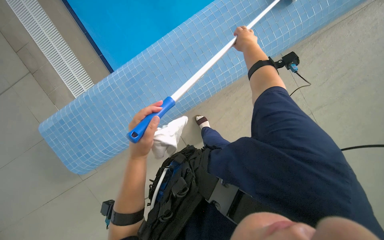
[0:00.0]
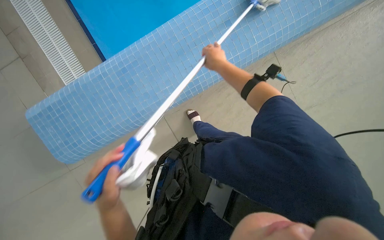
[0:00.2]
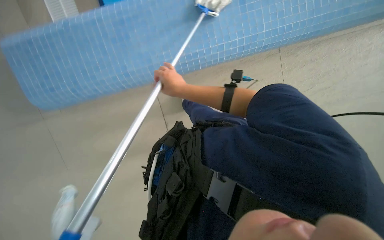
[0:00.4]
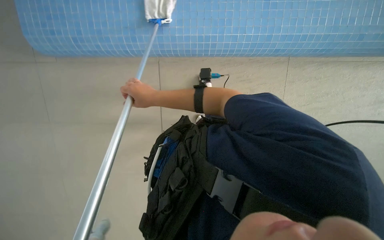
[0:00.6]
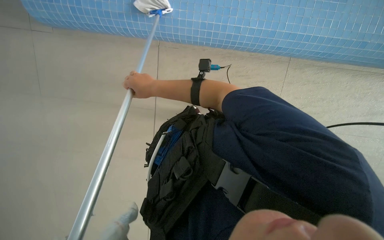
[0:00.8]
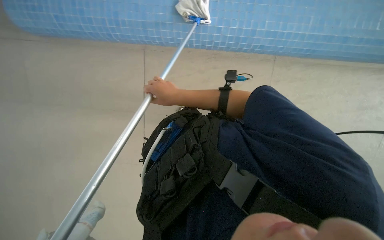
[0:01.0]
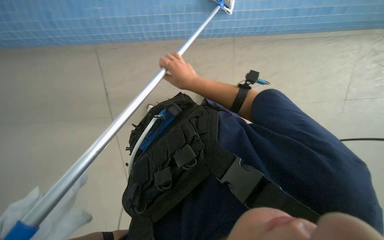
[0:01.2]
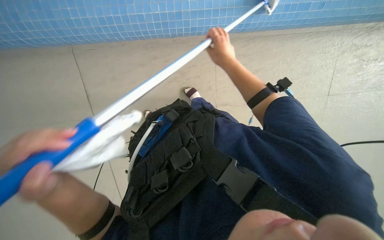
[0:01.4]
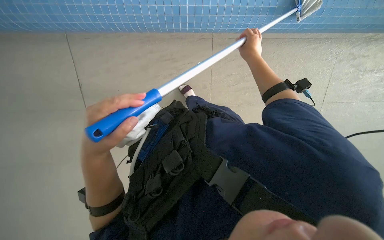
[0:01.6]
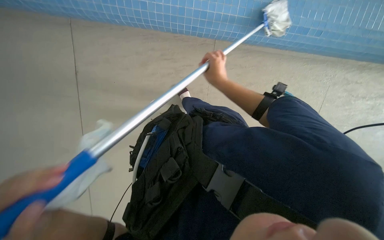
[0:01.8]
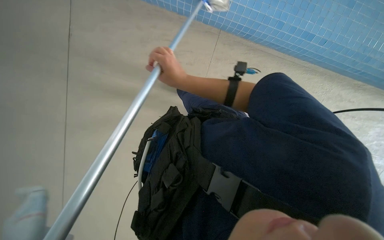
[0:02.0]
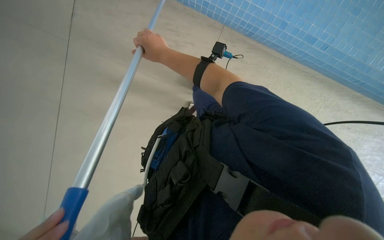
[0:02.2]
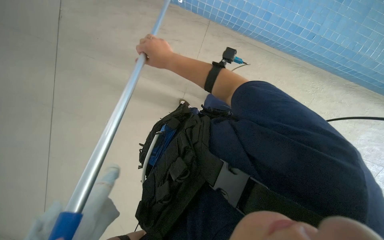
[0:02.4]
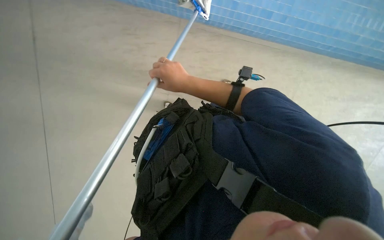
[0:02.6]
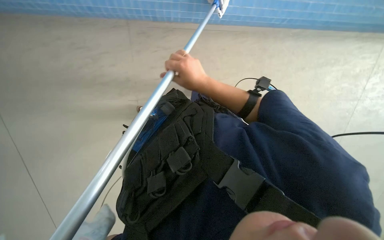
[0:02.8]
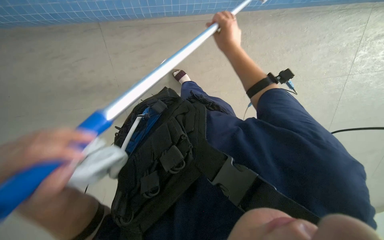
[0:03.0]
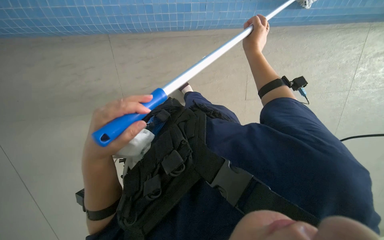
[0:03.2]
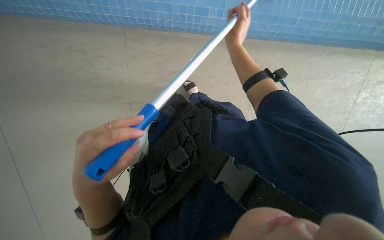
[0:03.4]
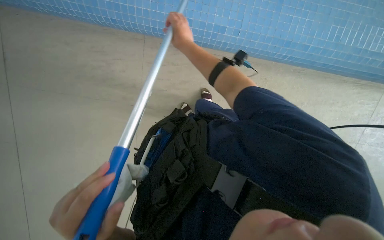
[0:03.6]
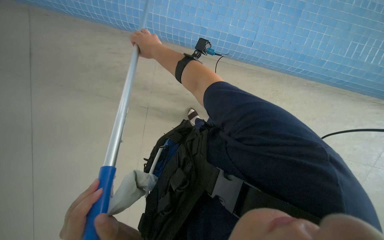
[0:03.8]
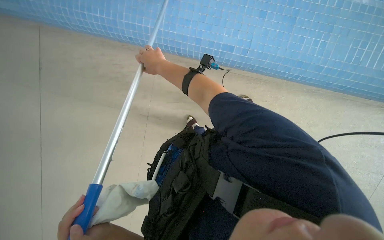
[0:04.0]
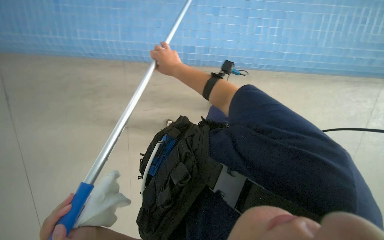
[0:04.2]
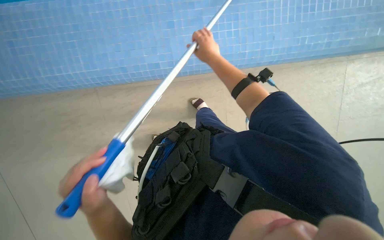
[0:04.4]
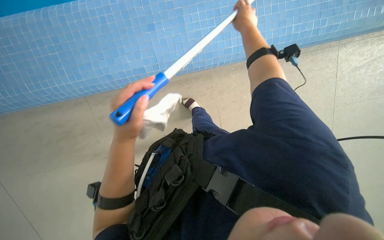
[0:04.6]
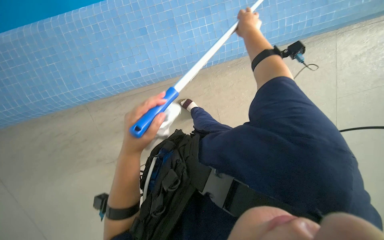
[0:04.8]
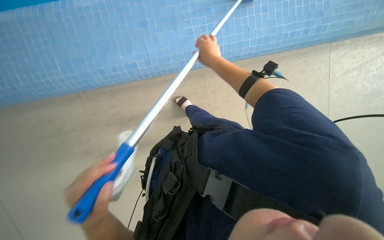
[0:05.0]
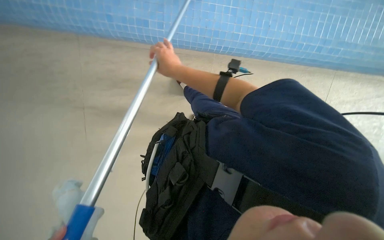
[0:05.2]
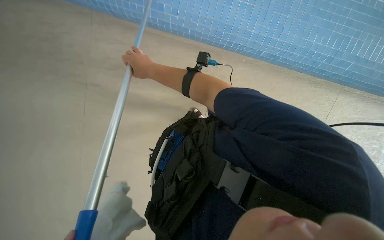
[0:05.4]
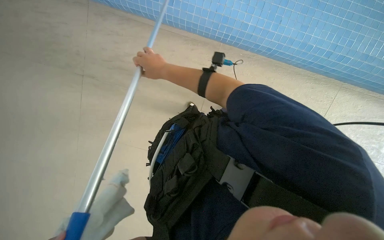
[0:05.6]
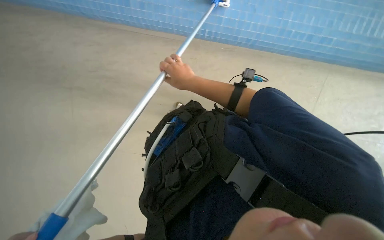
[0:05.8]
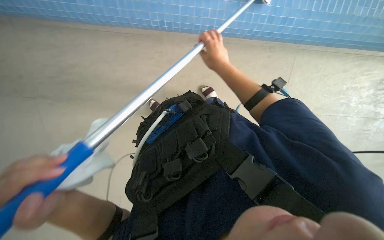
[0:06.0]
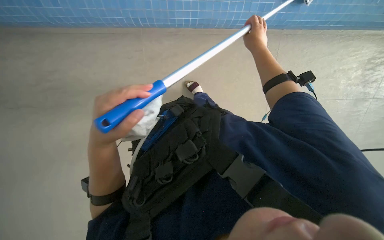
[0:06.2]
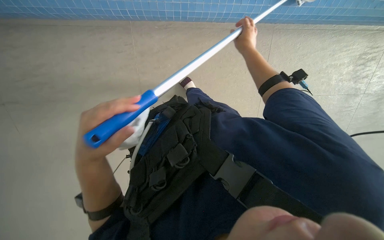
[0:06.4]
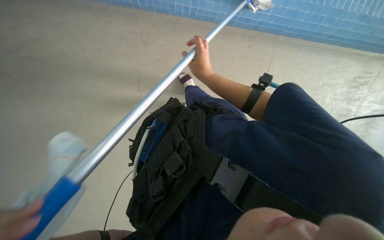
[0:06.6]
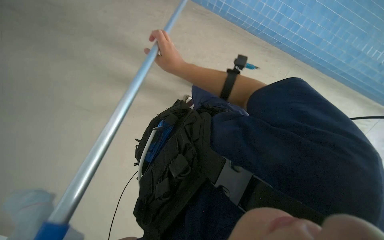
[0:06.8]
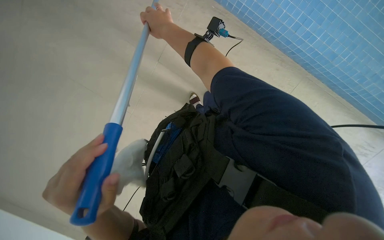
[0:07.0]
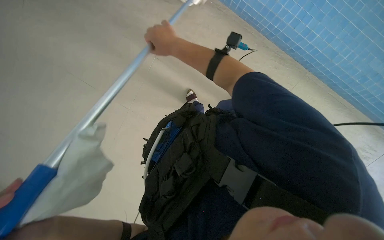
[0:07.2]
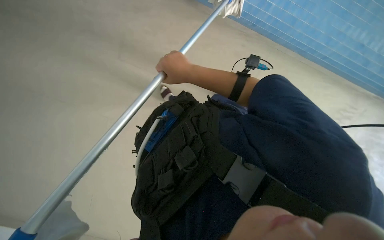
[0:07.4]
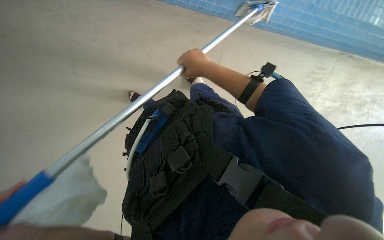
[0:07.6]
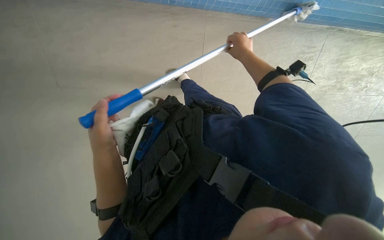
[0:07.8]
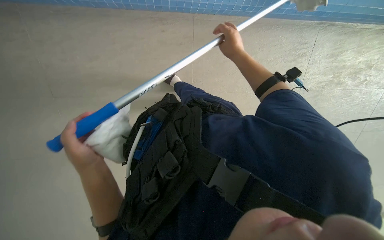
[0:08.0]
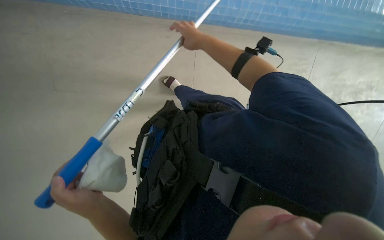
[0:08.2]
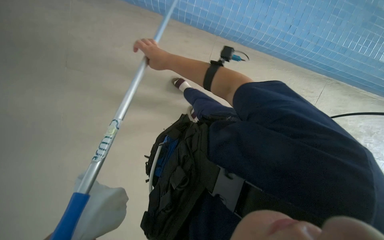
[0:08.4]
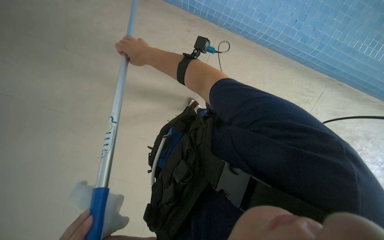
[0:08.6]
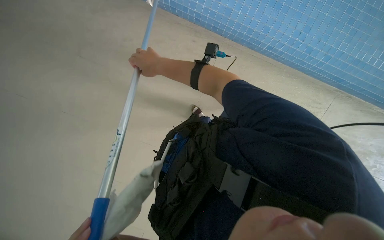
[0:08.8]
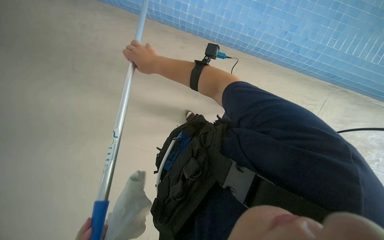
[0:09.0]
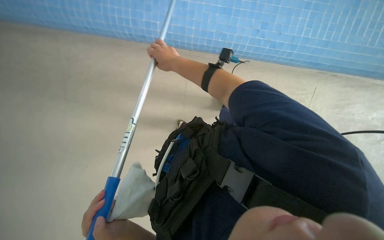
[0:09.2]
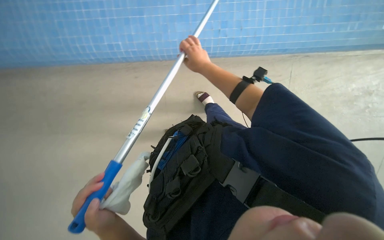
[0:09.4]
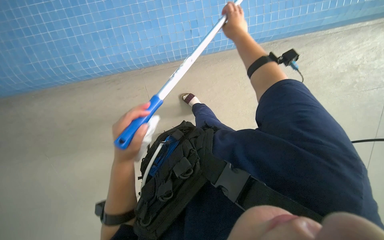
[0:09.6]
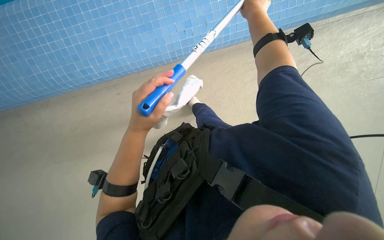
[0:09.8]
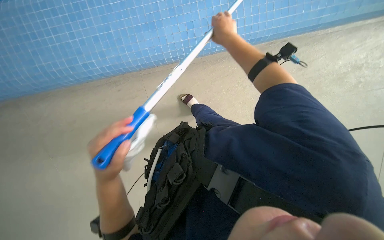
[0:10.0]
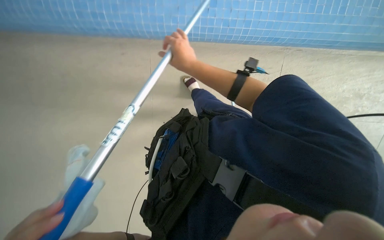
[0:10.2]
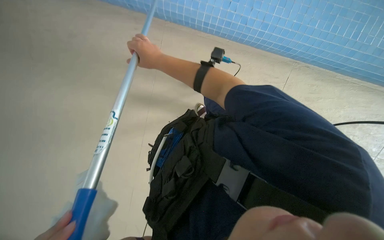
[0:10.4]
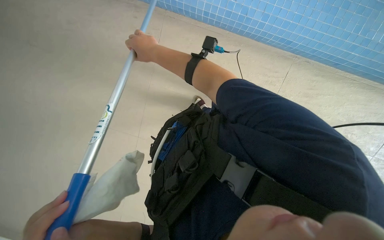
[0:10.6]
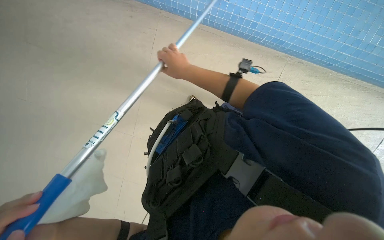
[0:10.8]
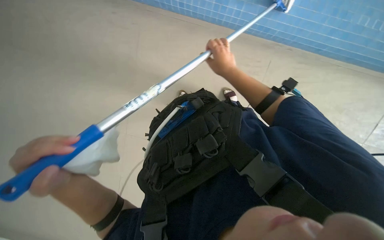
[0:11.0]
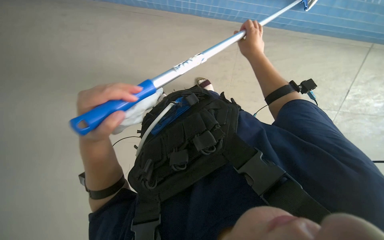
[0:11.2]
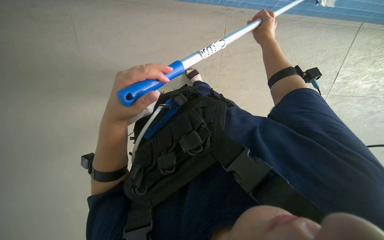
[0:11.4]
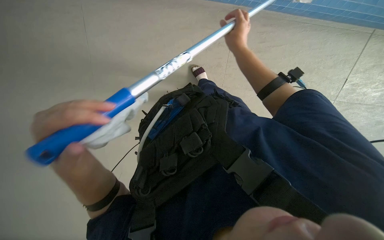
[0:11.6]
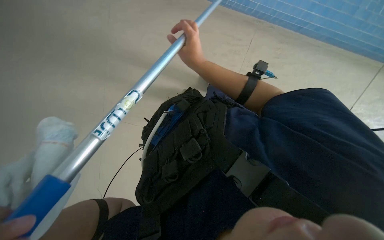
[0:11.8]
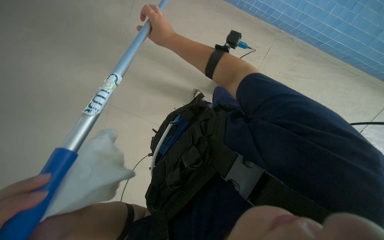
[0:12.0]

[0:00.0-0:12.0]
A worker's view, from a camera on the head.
Job: wiping surfaces.
The whole recording: Cleaning pool edge with long-handled tool. The worker cleans the blue tiled edge of the pool using a long-handled tool.
0:00.0 to 0:01.6: The camera is aimed some 15 degrees further to the right. The view tips downward by about 10 degrees. Everything in view rotates about 30 degrees clockwise.
0:01.6 to 0:03.0: The view tips downward by approximately 15 degrees. The right hand goes to the left and returns, some 30 cm each way.
0:03.0 to 0:04.4: The head travels approximately 40 cm.
0:04.4 to 0:06.0: The right hand moves left and right over about 30 cm, changing direction 2 times.
0:06.0 to 0:07.6: The scene rotates clockwise by about 35 degrees.
0:09.0 to 0:10.4: The right hand travels to the right and back again, some 35 cm each way.
0:10.4 to 0:12.0: The right hand goes to the right and returns, some 35 cm each way.

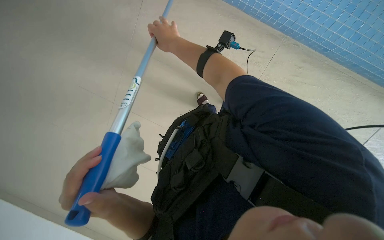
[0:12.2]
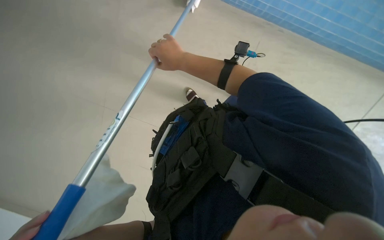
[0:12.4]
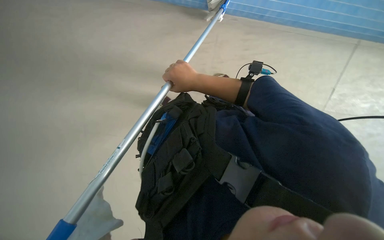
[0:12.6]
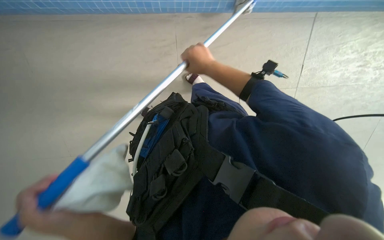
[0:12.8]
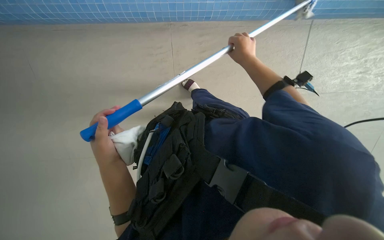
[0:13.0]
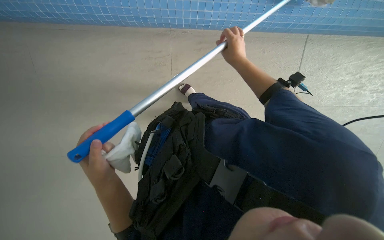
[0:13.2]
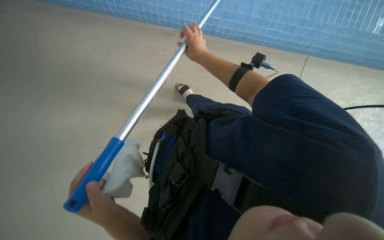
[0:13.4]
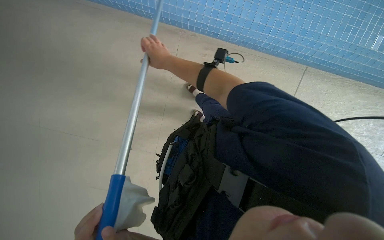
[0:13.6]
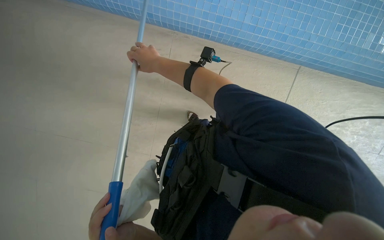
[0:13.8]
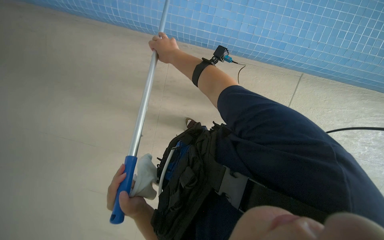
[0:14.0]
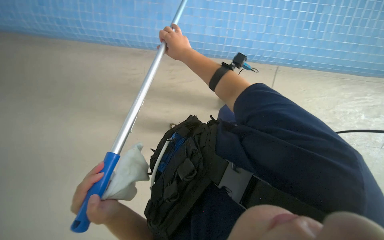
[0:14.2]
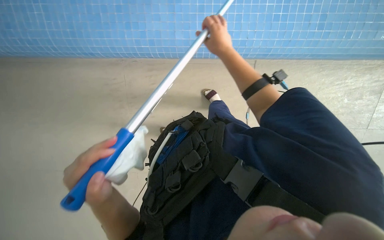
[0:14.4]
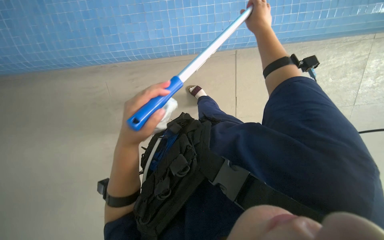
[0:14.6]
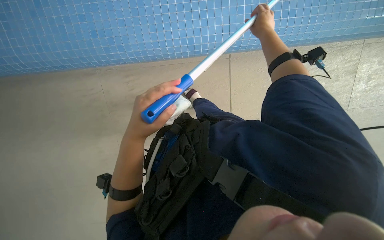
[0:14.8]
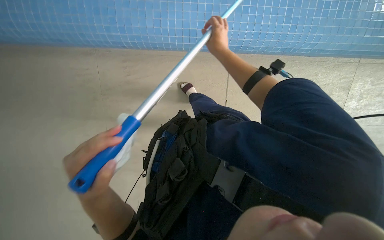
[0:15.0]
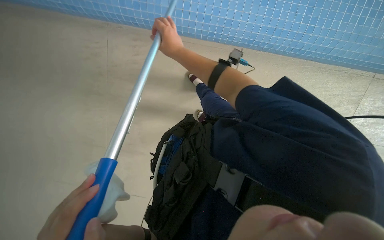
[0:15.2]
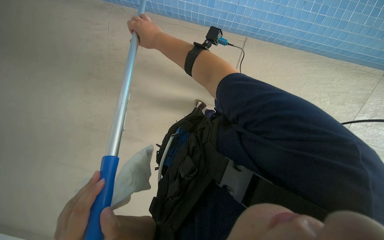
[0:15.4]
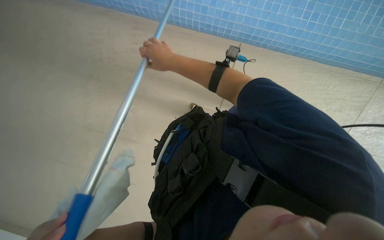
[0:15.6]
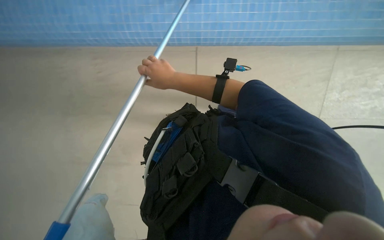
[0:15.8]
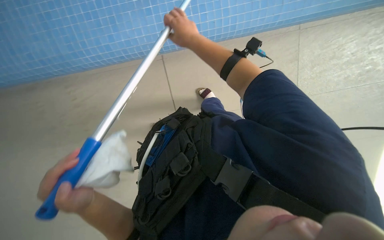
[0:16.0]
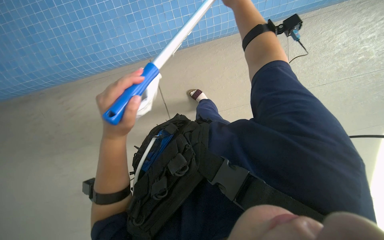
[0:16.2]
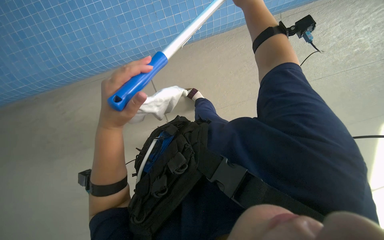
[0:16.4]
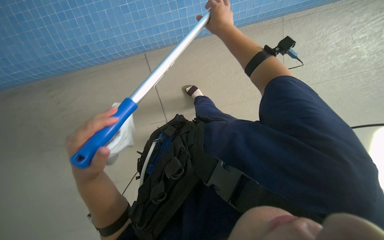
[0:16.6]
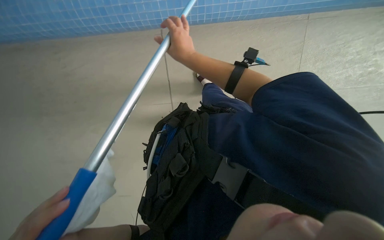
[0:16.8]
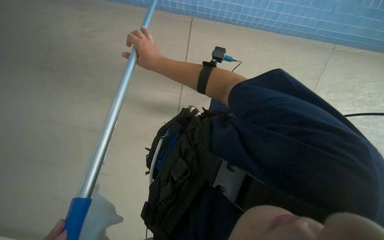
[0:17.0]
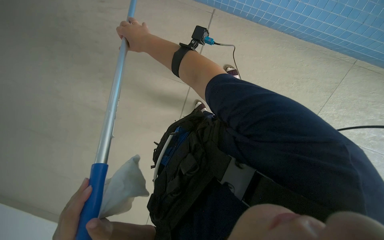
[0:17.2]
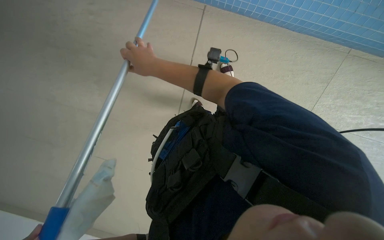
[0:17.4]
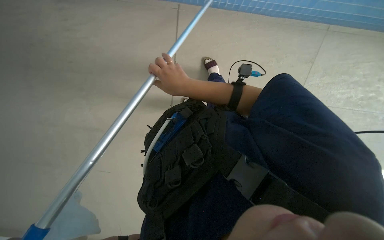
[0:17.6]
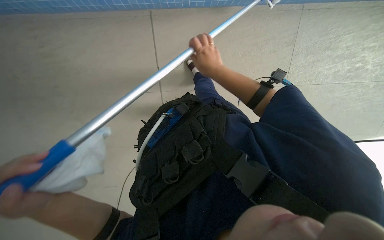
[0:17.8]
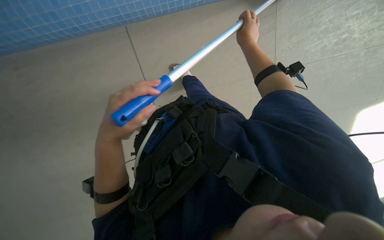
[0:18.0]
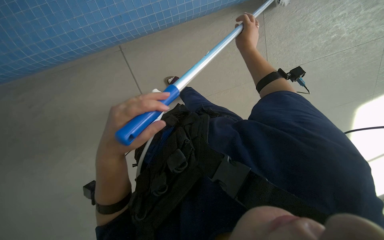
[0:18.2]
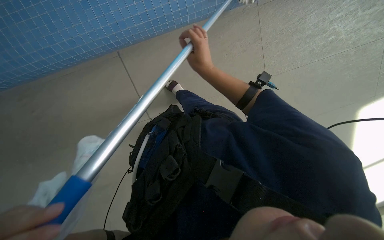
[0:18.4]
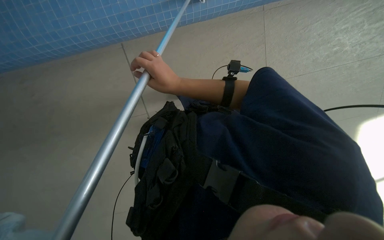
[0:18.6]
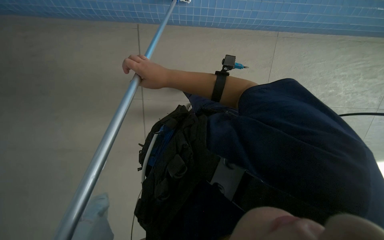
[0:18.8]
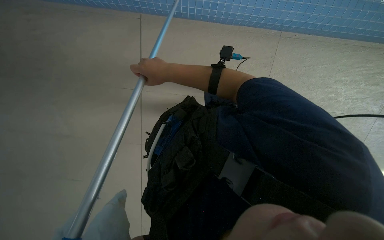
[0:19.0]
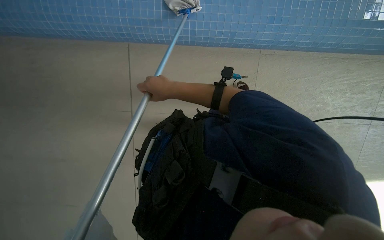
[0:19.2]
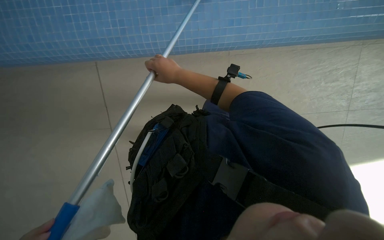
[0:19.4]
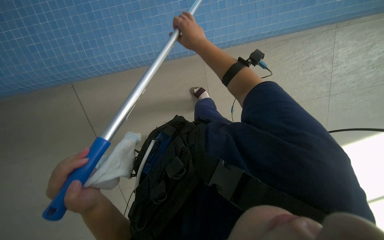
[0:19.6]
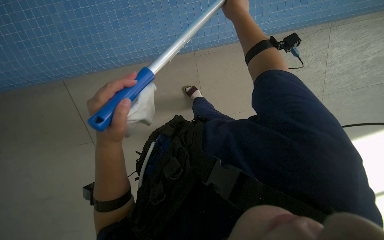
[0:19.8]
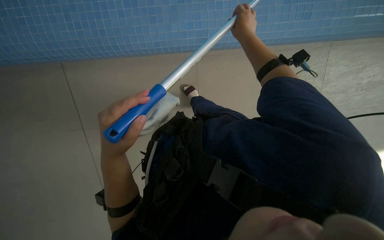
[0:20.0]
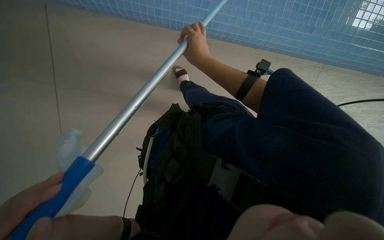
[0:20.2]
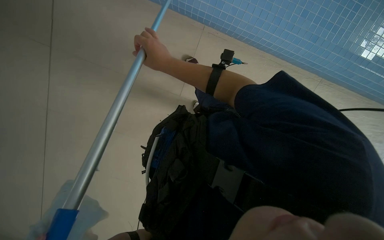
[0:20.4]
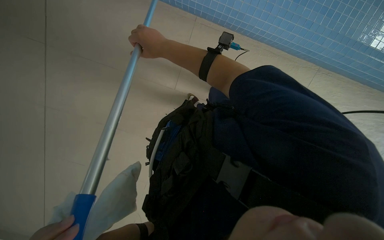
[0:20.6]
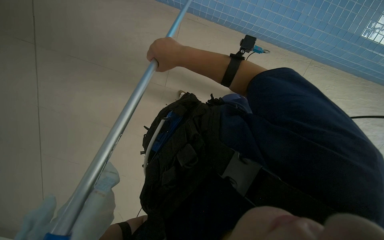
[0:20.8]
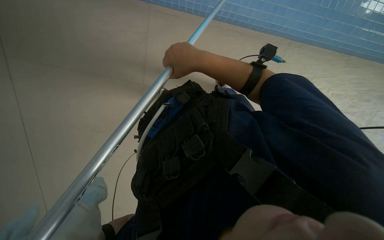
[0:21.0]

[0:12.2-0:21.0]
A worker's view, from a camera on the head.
Job: wiping surfaces.
The whole recording: Cleaning pool edge with long-handled tool. The worker cleans the blue tiled edge of the pool using a long-handled tool.
0:12.2 to 0:13.6: The right hand travels to the right and back again, roughly 25 cm each way.
0:13.6 to 0:15.2: The right hand goes to the right and returns, about 20 cm each way.
0:19.6 to 0:21.0: The right hand swings left and right, some 25 cm each way, with 2 reversals.
